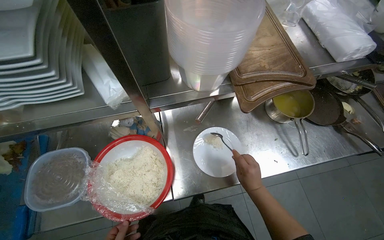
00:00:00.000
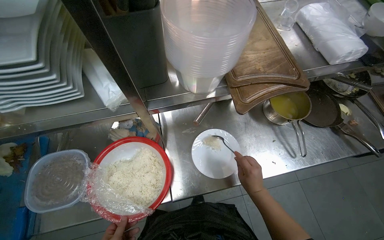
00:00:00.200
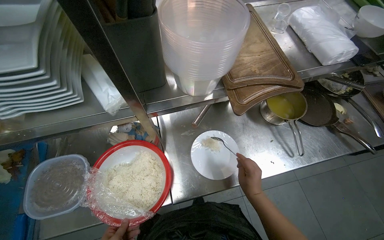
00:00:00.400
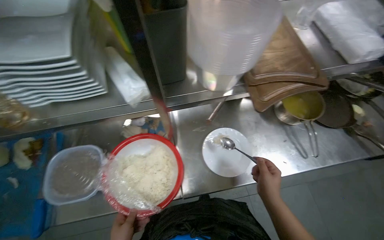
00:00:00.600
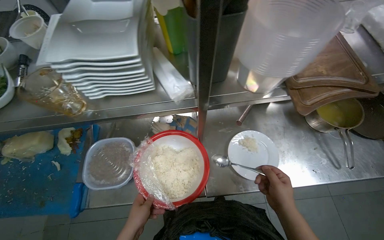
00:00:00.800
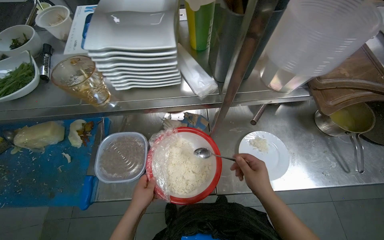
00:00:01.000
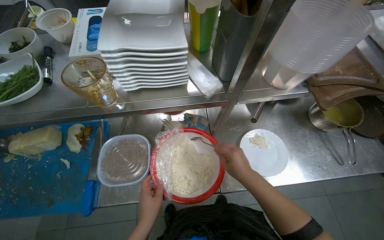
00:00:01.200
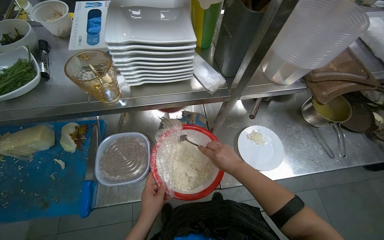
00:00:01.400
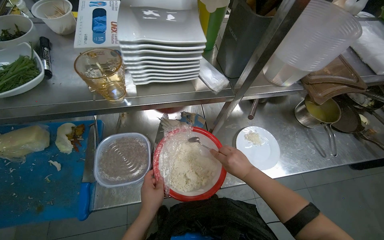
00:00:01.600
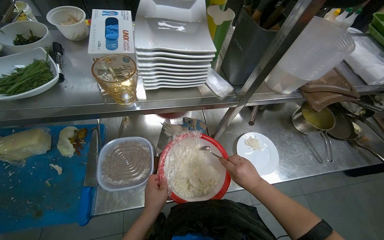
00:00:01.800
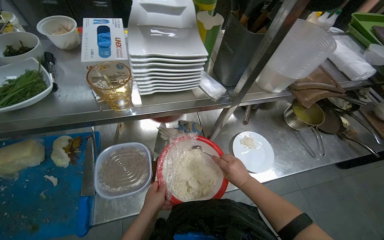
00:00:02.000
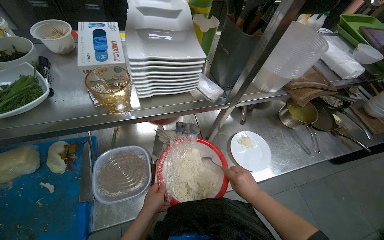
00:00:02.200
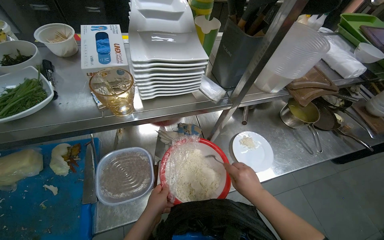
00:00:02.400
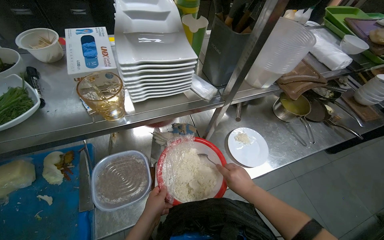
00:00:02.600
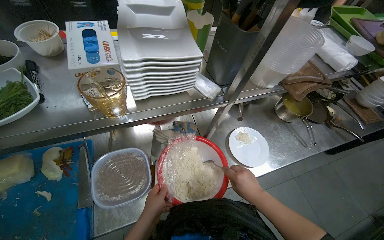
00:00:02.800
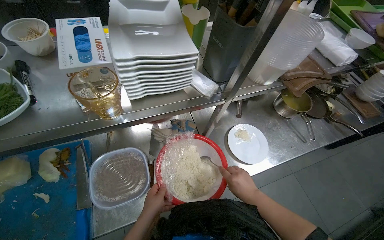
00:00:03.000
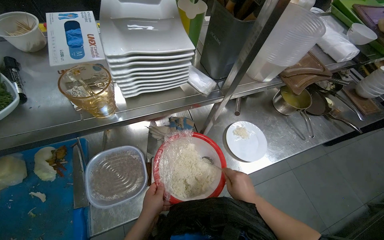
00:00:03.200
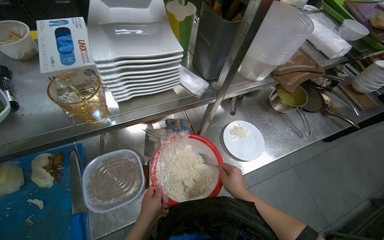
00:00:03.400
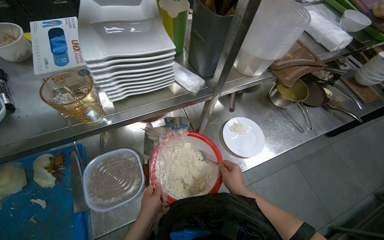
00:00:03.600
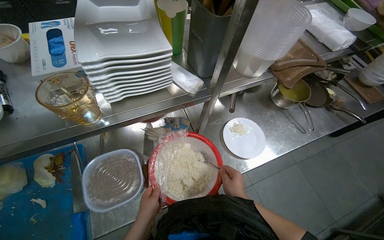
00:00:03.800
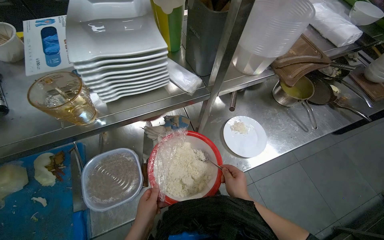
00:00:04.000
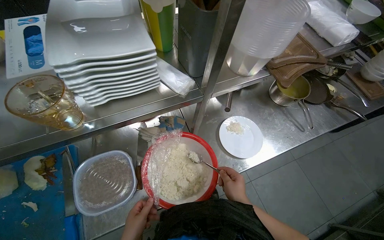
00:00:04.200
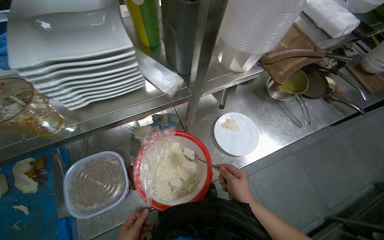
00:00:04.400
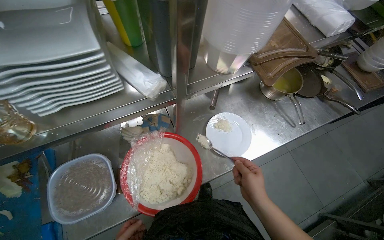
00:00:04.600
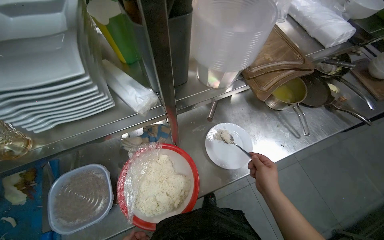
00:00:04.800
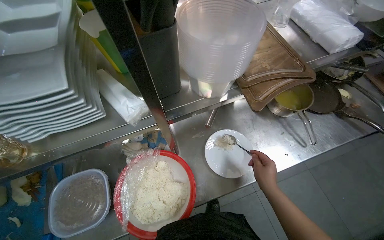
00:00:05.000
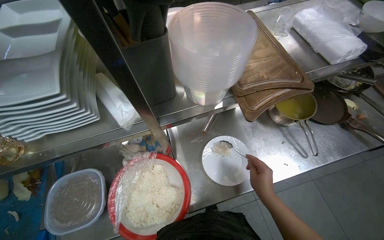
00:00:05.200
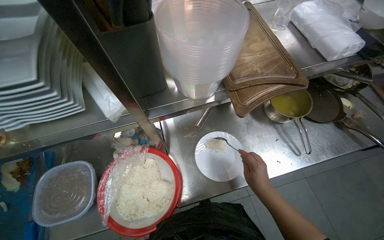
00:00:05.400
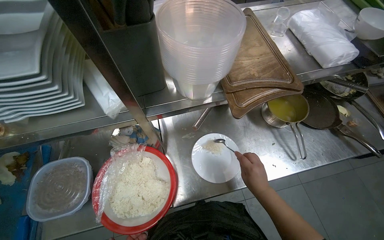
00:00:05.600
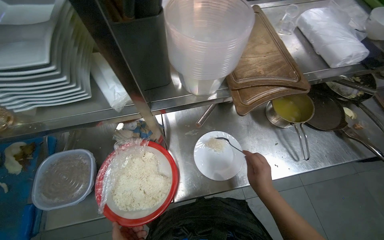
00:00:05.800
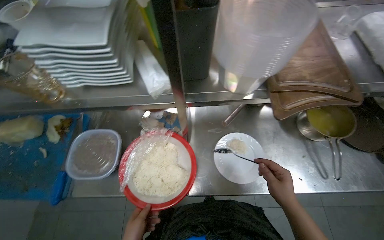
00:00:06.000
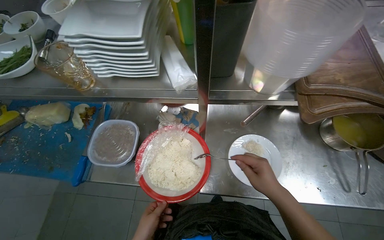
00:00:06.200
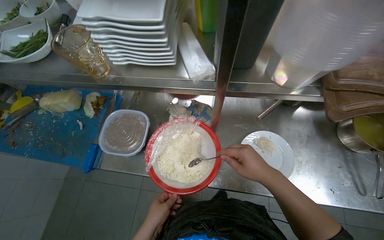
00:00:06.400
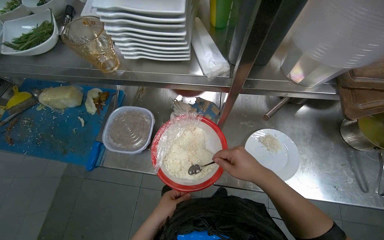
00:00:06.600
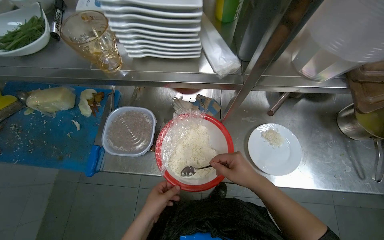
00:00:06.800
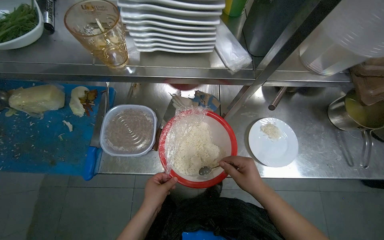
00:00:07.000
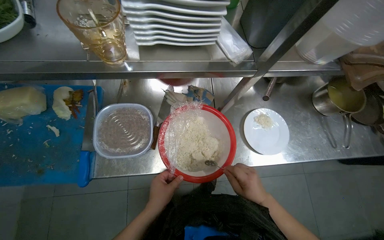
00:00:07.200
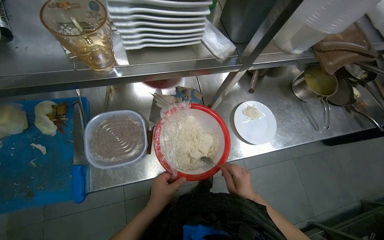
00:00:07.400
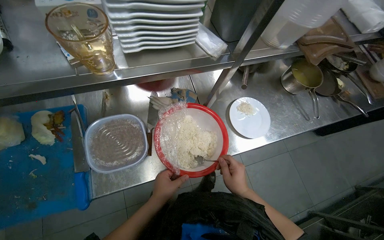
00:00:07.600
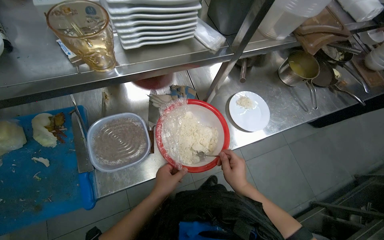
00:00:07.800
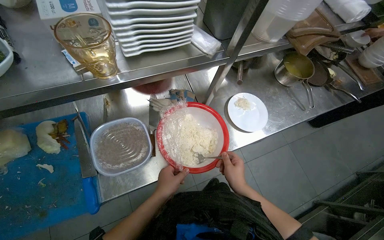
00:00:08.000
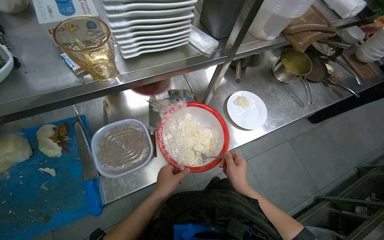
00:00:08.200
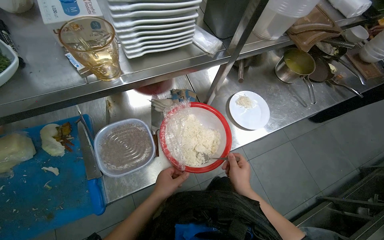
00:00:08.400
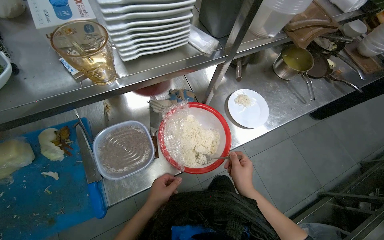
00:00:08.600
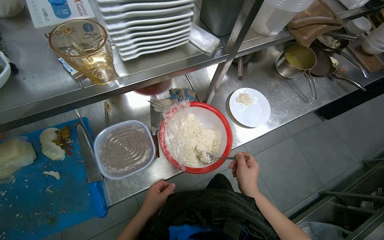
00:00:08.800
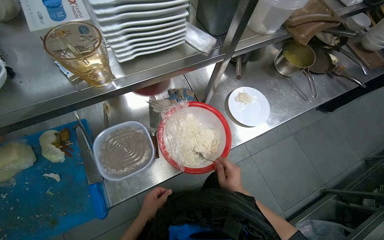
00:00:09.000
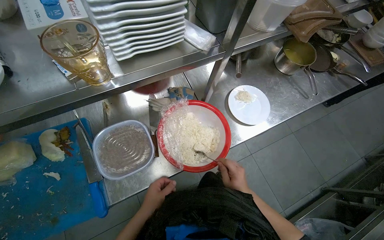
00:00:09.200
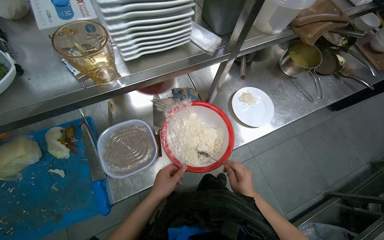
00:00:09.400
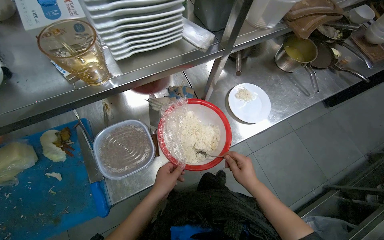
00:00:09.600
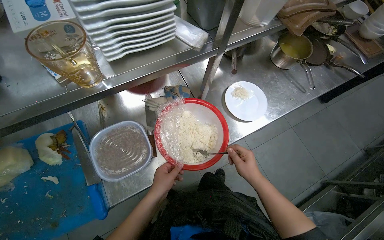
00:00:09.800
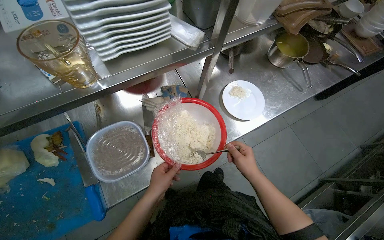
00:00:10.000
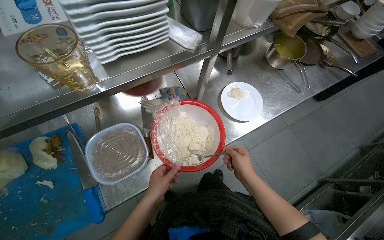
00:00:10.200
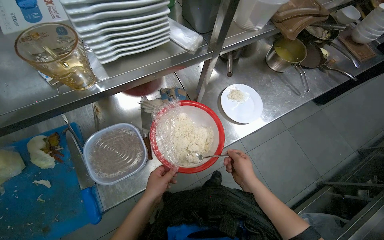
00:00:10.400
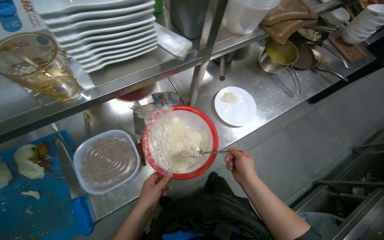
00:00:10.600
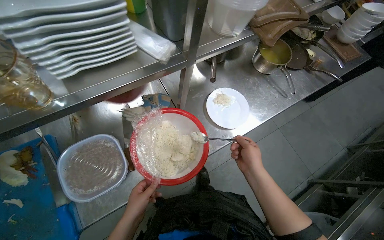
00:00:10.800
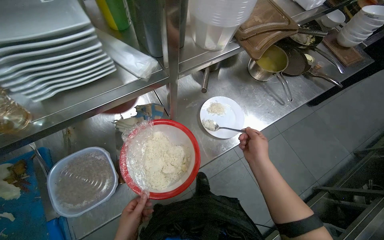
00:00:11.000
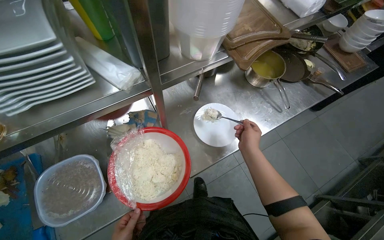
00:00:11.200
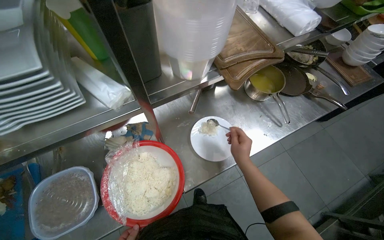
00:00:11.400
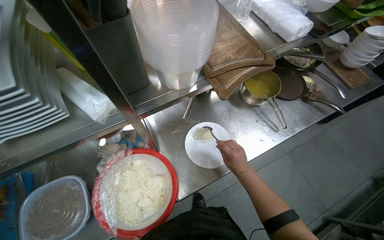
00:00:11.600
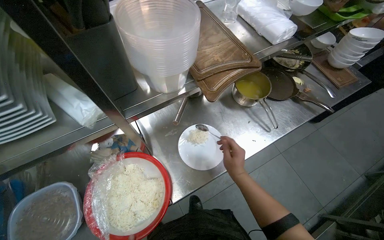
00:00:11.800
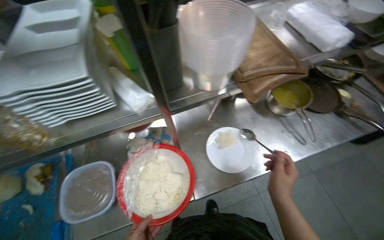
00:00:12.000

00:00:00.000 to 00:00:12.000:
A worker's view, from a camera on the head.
Job: preparing food.
The whole recording: The worker places white rice onto a plate. The worker places white rice onto a plate.
00:00:01.600 to 00:00:03.000: The hands make small movements and keep their place.
00:00:04.400 to 00:00:06.000: The wearer looks roughly 25 degrees further to the left. The right hand moves to the right, about 20 cm.
00:00:06.000 to 00:00:07.600: The head rotates roughly 20 degrees to the right. The right hand goes about 30 cm to the left.
00:00:07.600 to 00:00:09.000: The left hand heads to the left, covering roughly 10 cm.
00:00:09.000 to 00:00:10.400: The hands work in one place, with small movements.
00:00:10.400 to 00:00:12.000: The right hand heads to the right, covering approximately 20 cm.

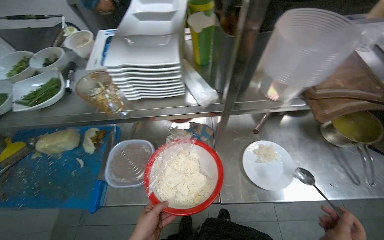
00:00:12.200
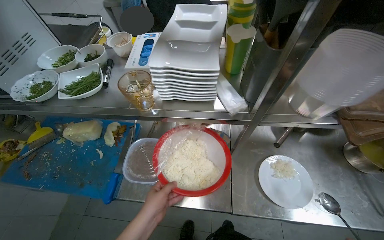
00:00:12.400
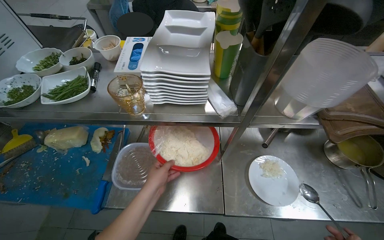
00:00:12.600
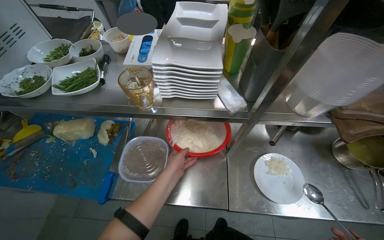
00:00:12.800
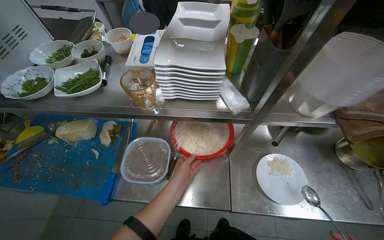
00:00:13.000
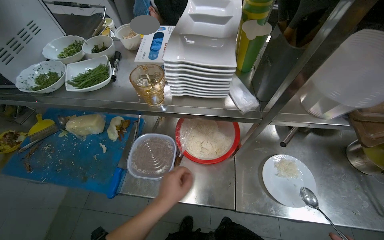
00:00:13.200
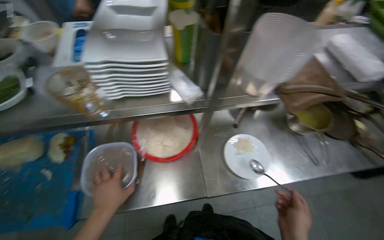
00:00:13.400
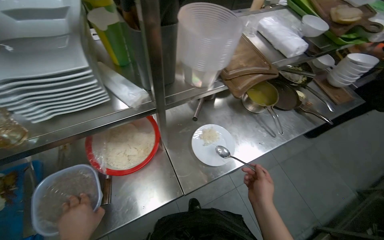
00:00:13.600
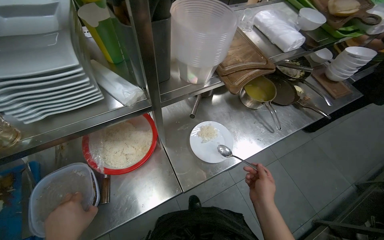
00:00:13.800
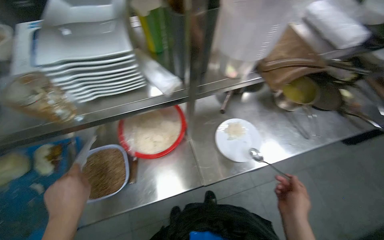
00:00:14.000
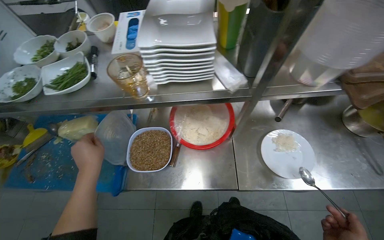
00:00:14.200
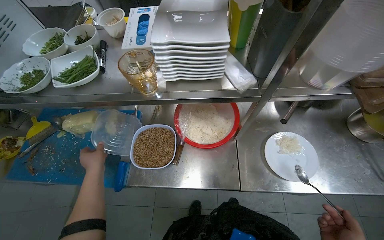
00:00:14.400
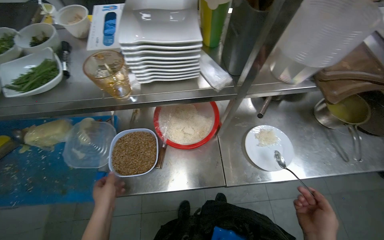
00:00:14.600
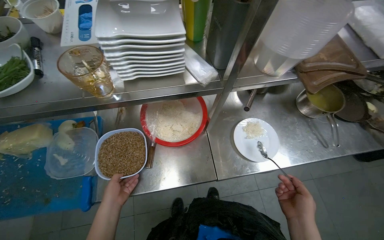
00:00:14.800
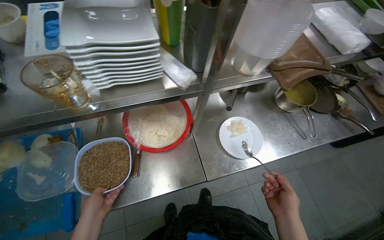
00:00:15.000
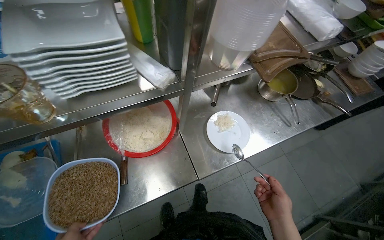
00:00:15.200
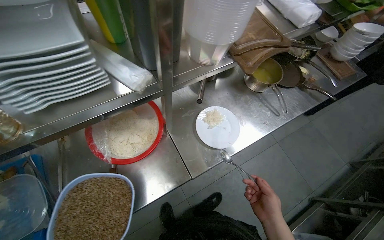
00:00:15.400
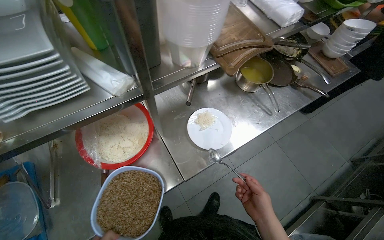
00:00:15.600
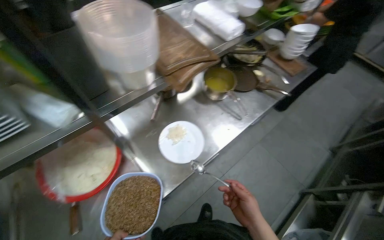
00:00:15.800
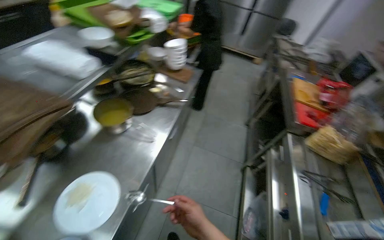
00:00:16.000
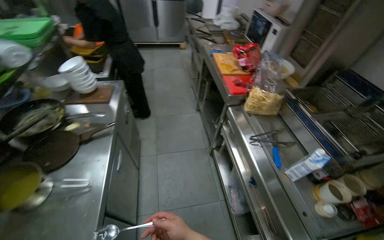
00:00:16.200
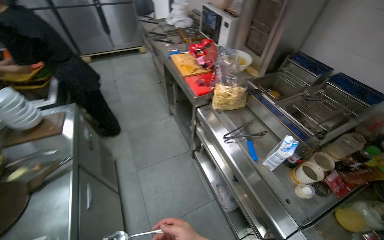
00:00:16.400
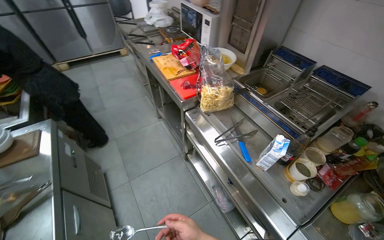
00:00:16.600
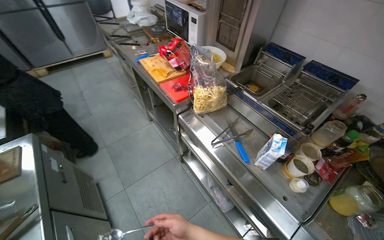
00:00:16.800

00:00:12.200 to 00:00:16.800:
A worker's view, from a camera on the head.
Job: preparing food.
The whole recording: The worker places white rice onto a plate. The worker places white rice onto a plate.
00:00:12.200 to 00:00:13.800: The head rotates about 25 degrees to the right.
00:00:15.200 to 00:00:16.800: The camera is carried some 80 cm. The wearer's head swings about 105 degrees to the right.

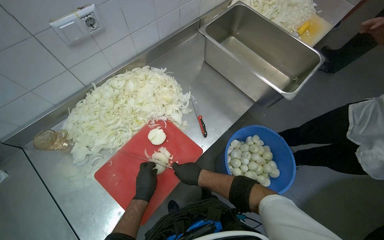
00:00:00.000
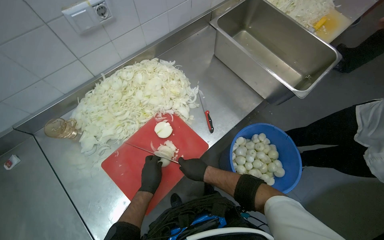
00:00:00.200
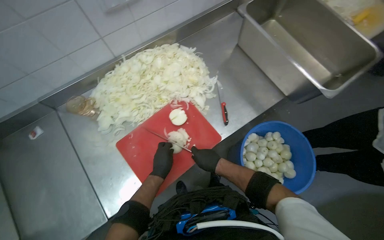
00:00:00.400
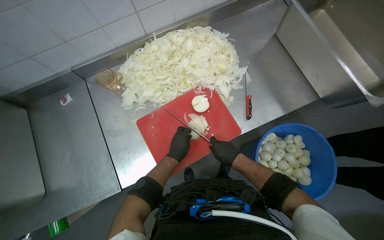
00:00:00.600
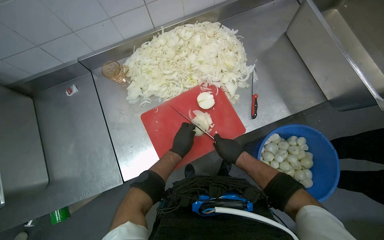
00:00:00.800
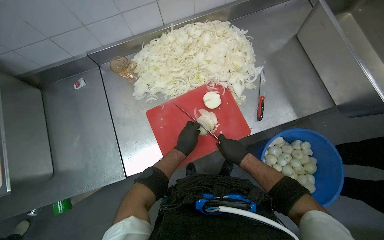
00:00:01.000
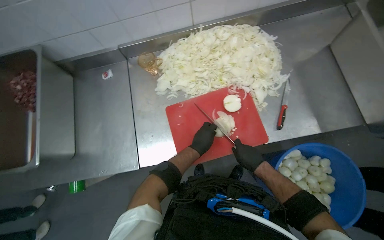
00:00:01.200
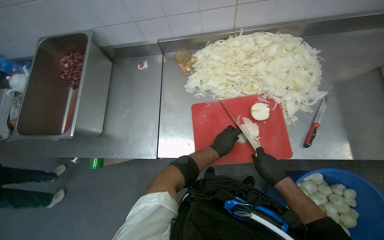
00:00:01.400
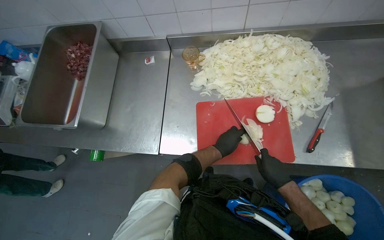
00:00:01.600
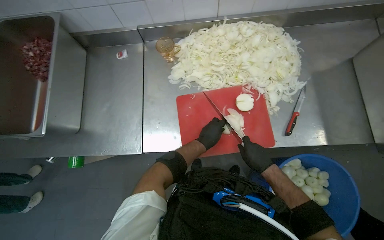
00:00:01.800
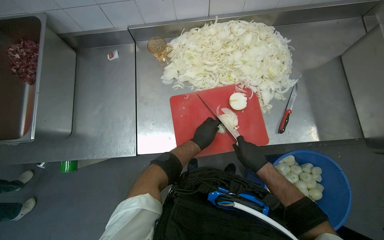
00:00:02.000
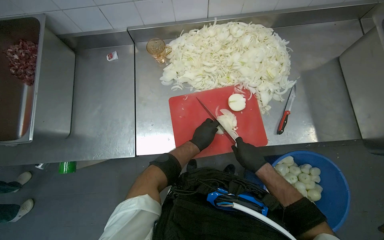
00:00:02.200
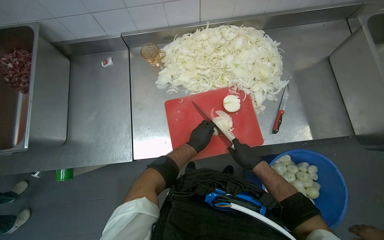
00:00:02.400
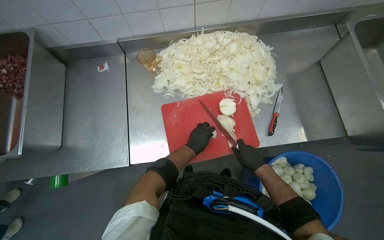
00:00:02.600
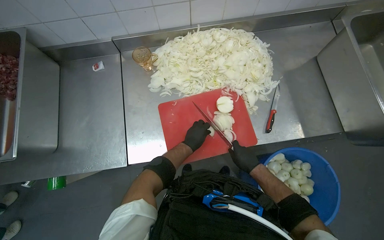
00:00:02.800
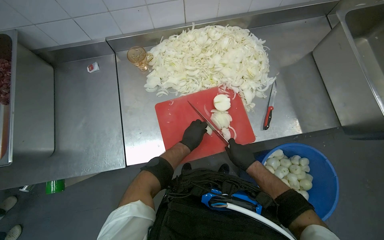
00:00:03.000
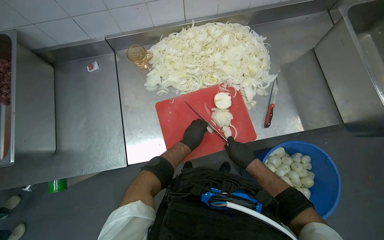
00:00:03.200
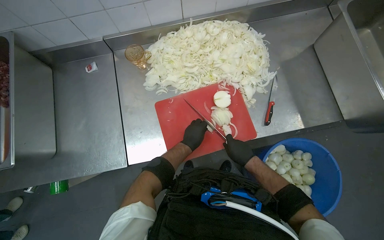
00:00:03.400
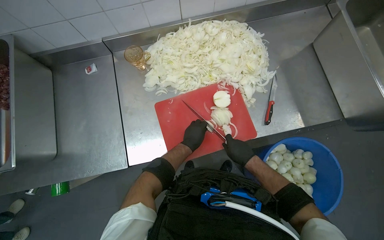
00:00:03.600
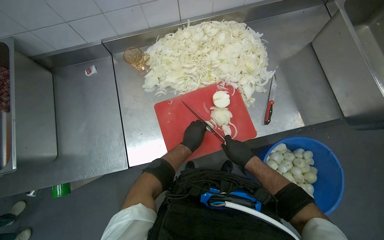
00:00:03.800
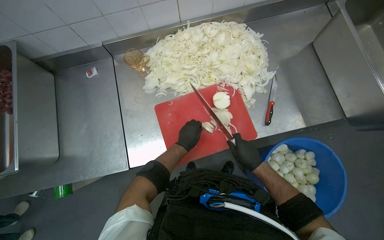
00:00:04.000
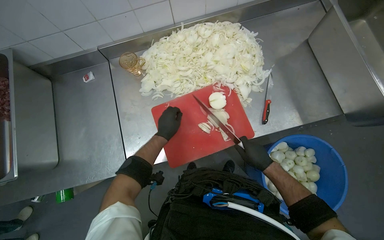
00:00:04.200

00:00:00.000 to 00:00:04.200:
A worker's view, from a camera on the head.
Job: preparing food.
The whole recording: Slicing onions on cutting board. The worker slices onions into thin rings on a cutting board.
00:00:00.000 to 00:00:01.400: The wearer's head swings some 45 degrees to the left.
00:00:01.400 to 00:00:02.800: The hands are busy where they are.
00:00:02.800 to 00:00:04.200: The hands work in one place, with small movements.
